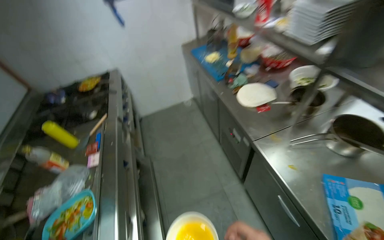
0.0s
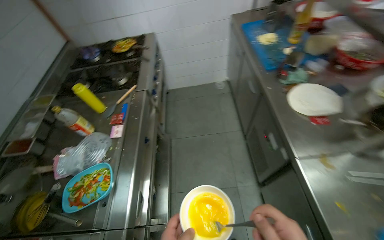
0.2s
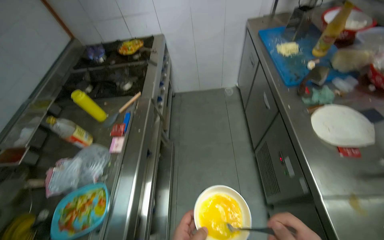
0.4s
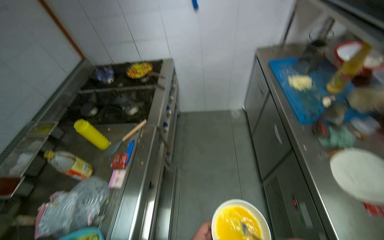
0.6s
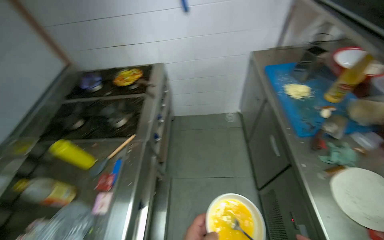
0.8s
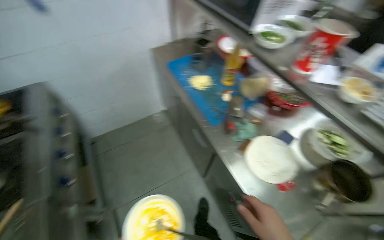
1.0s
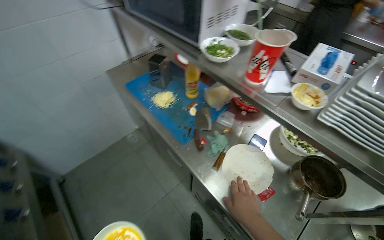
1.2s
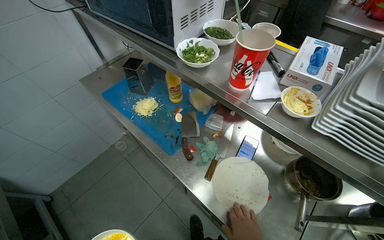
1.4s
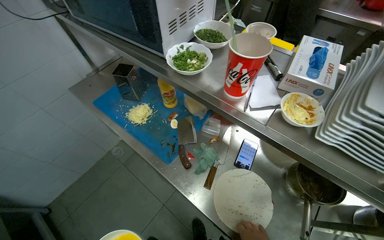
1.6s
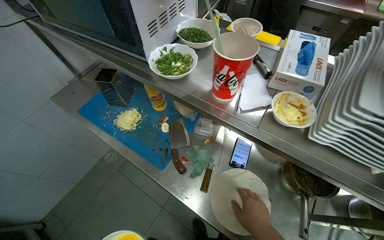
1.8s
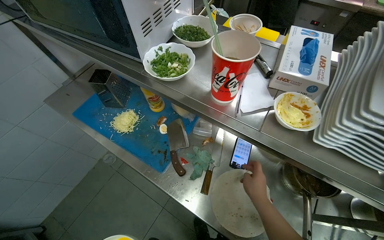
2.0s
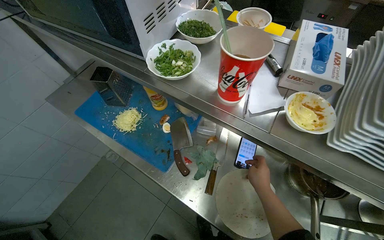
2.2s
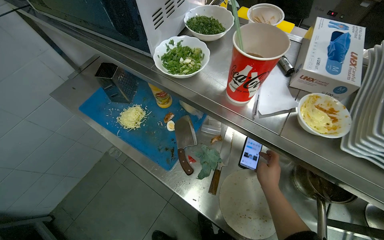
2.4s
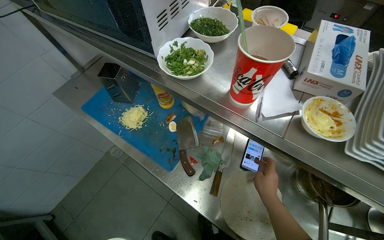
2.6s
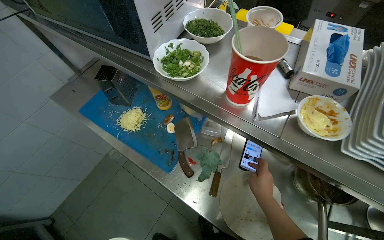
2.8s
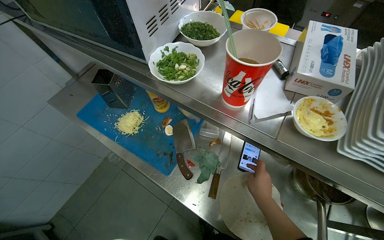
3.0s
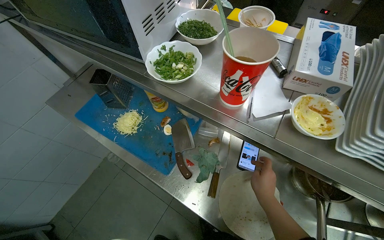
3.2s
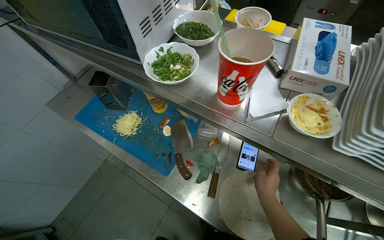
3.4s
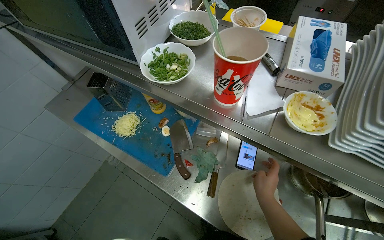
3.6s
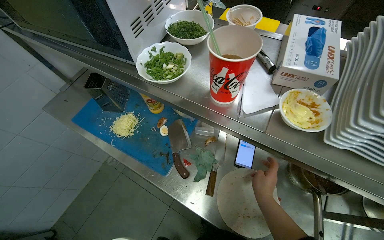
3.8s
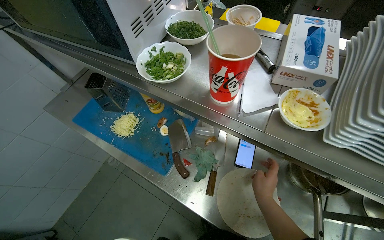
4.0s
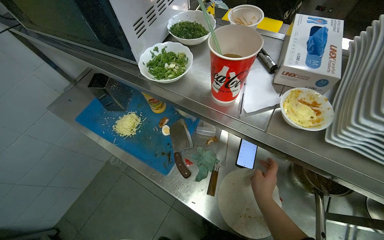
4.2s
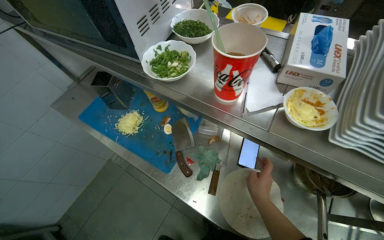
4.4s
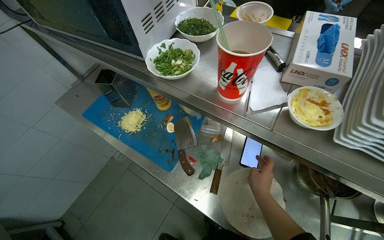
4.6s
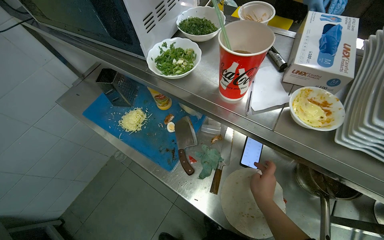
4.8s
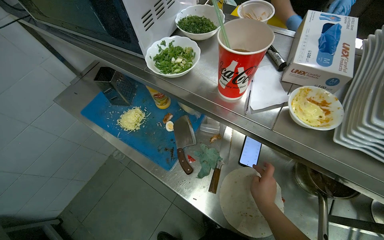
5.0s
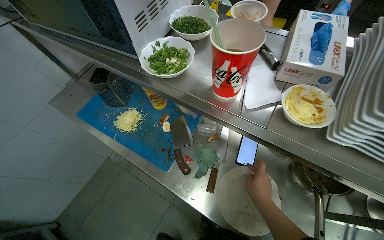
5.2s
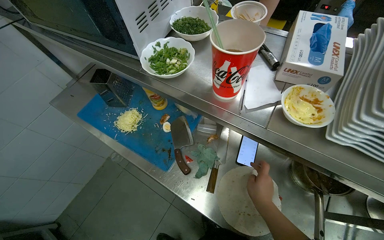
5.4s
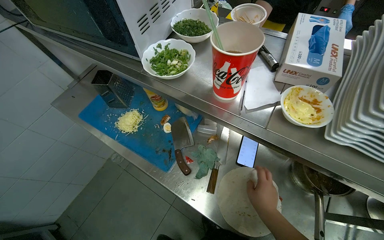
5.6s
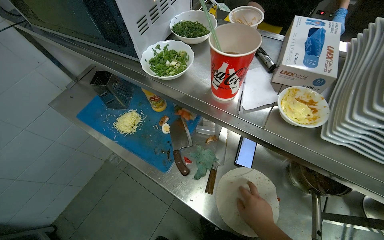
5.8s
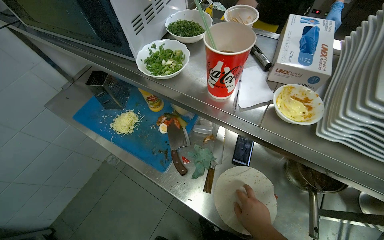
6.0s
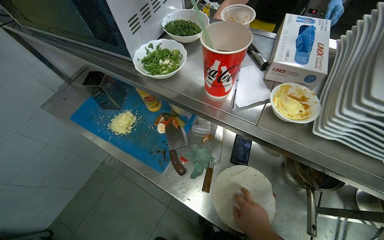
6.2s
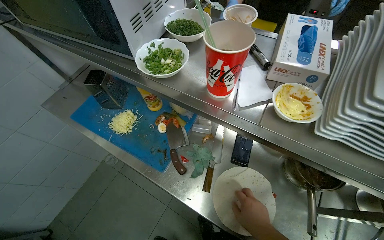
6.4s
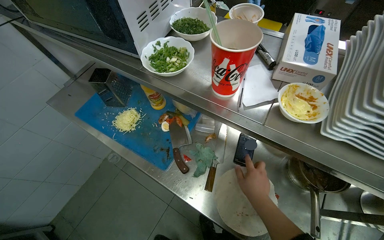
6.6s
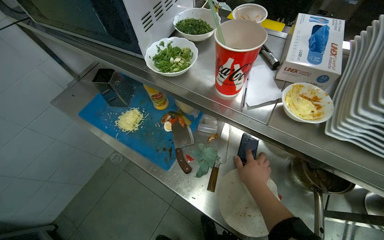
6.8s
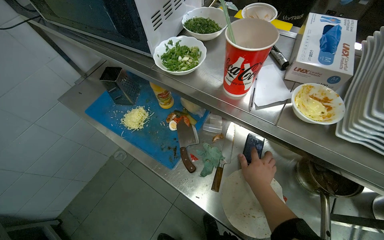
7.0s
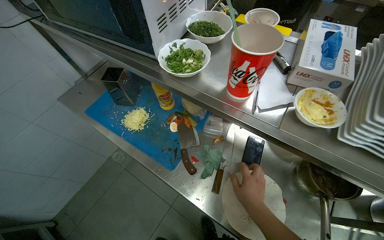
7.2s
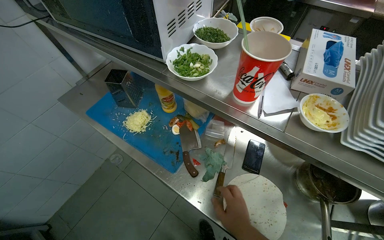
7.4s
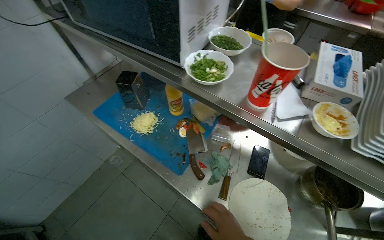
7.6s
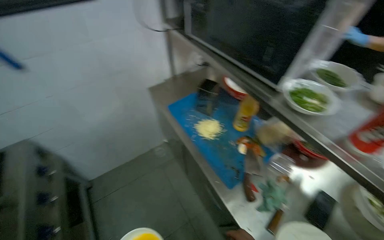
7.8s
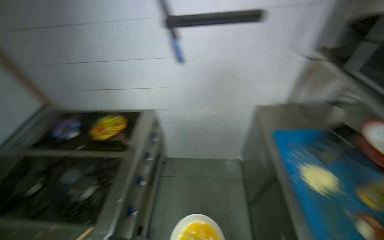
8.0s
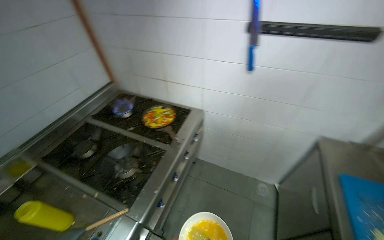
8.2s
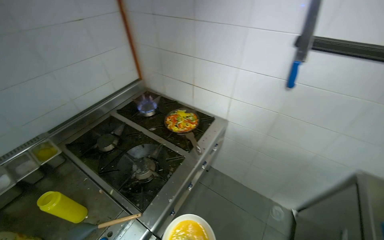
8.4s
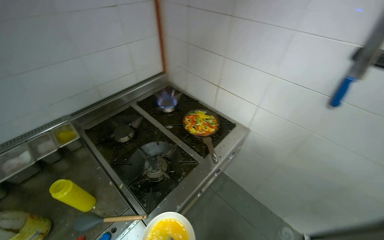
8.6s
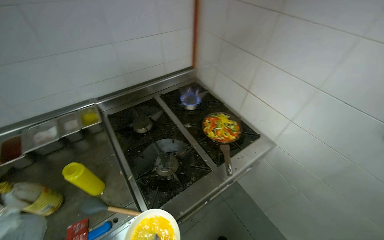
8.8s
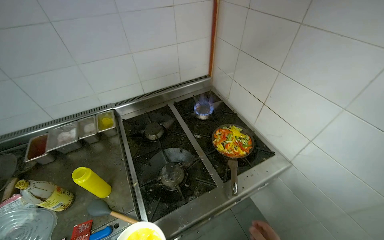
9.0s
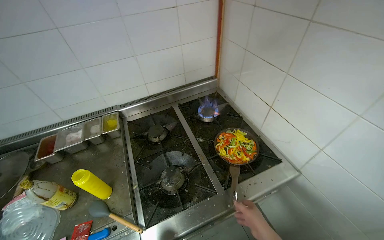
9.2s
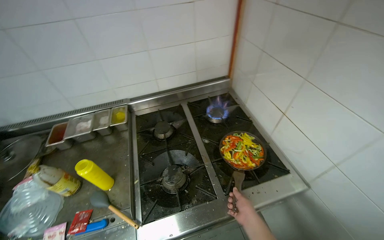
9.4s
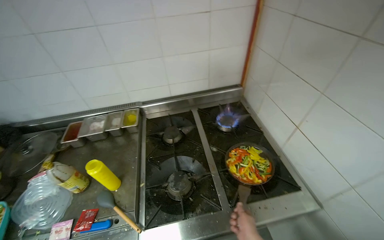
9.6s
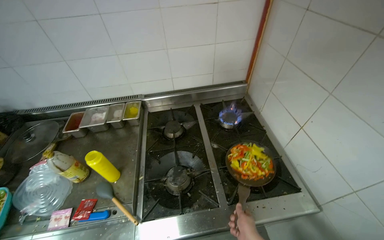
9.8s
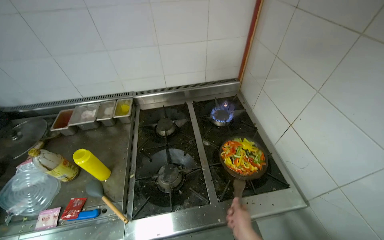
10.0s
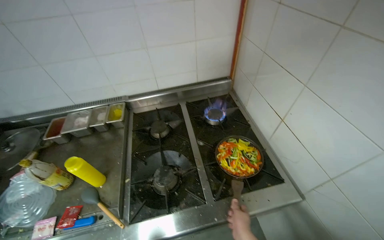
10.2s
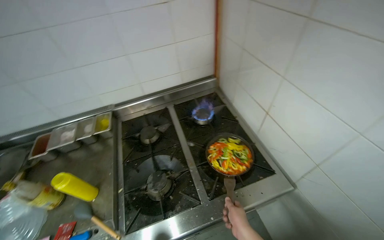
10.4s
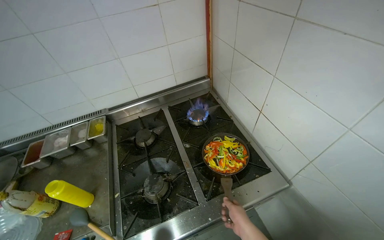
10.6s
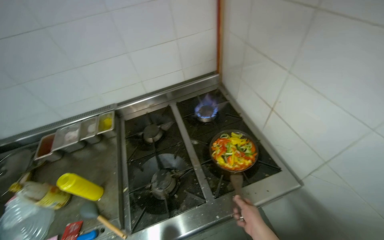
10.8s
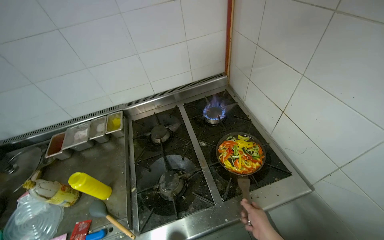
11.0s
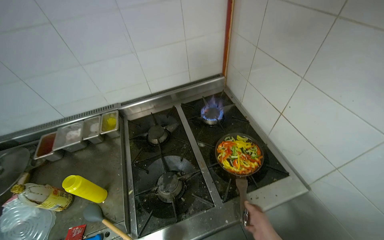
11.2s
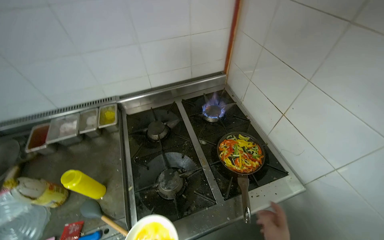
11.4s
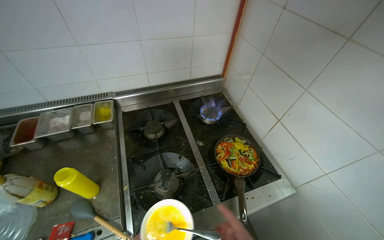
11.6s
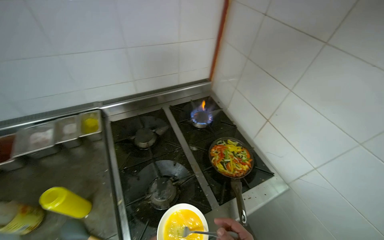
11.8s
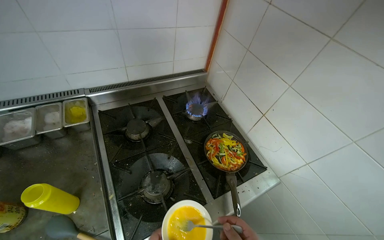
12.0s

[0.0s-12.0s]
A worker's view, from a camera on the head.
Job: cooking food.
The whole recording: Cooking vegetables in pan. The worker adds sliced vegetables to a pan, stirs them, and seasons them on the stove.
0.0s to 1.6s: The camera is carried some 80 cm. The head turns to the right by about 30 degrees.
4.4s to 6.0s: The right hand is displaced down the picture by about 10 cm.
7.6s to 9.0s: The wearer moves approximately 70 cm. The wearer's head swings roughly 120 degrees to the left.
10.4s to 12.0s: The camera is aimed about 15 degrees further to the right.

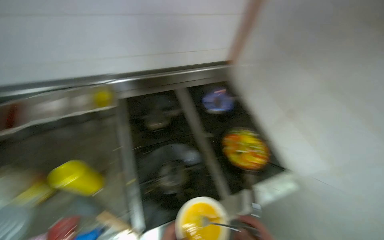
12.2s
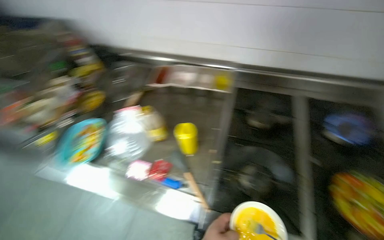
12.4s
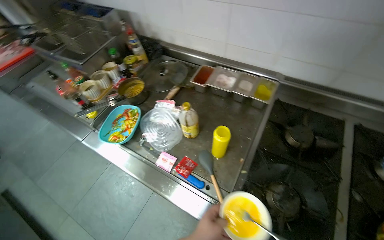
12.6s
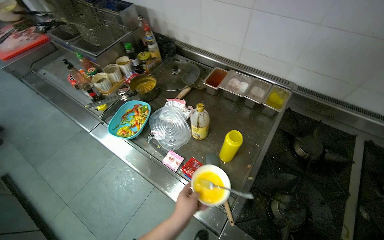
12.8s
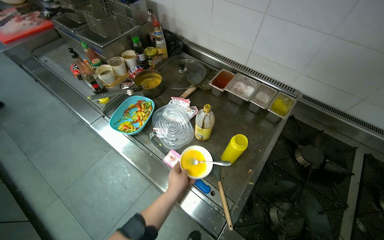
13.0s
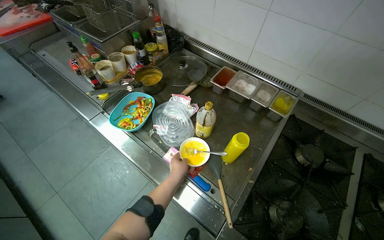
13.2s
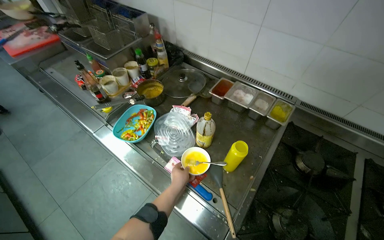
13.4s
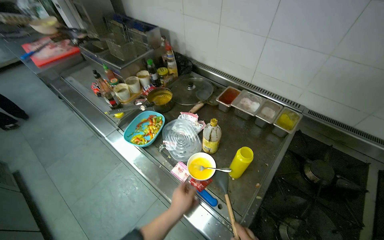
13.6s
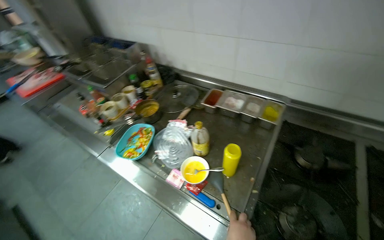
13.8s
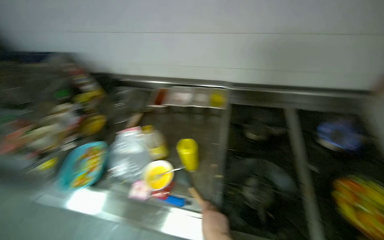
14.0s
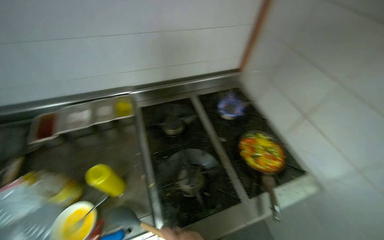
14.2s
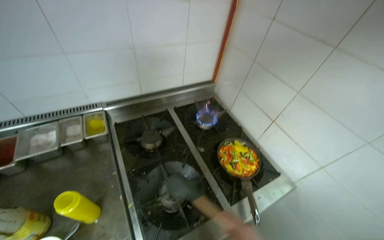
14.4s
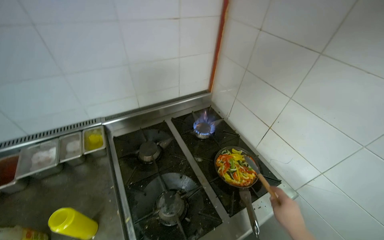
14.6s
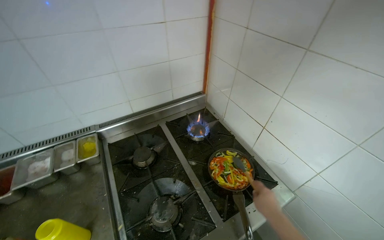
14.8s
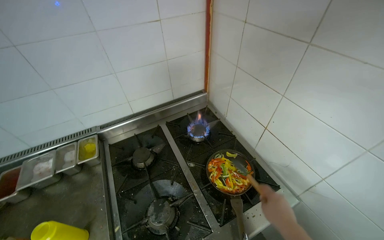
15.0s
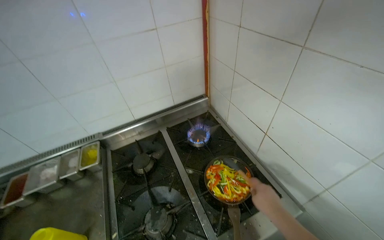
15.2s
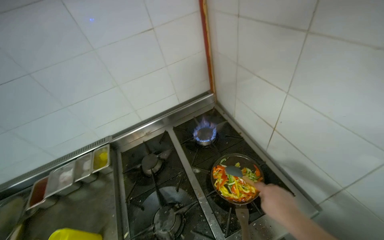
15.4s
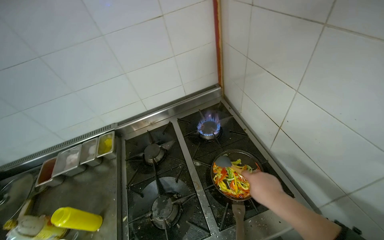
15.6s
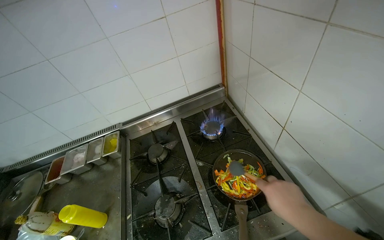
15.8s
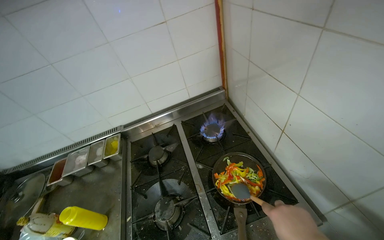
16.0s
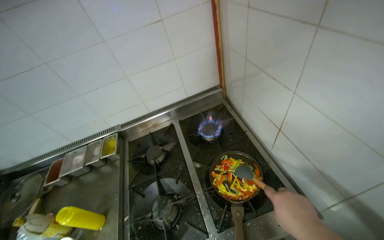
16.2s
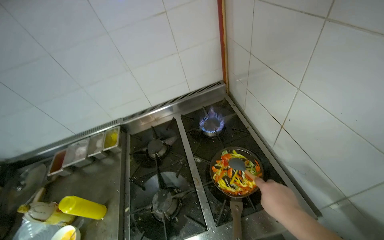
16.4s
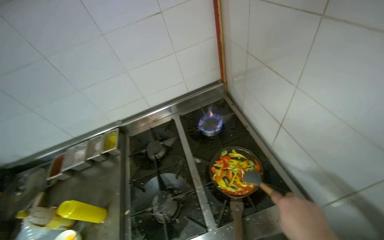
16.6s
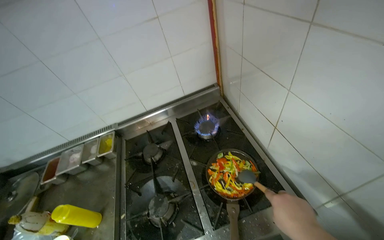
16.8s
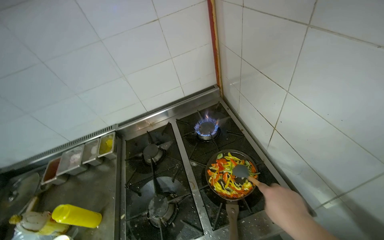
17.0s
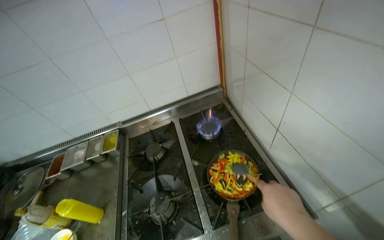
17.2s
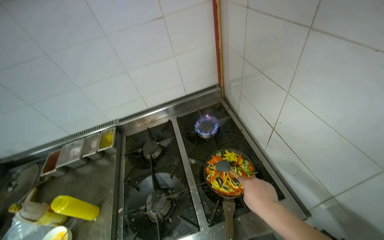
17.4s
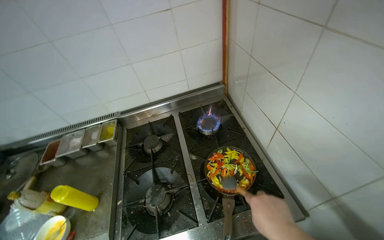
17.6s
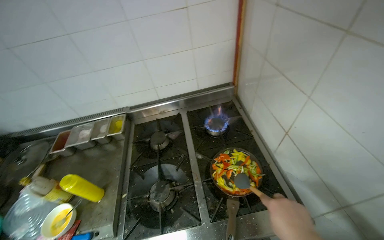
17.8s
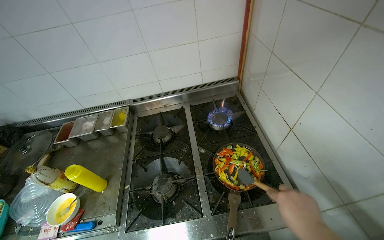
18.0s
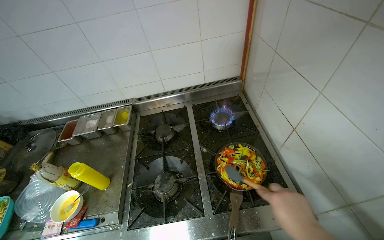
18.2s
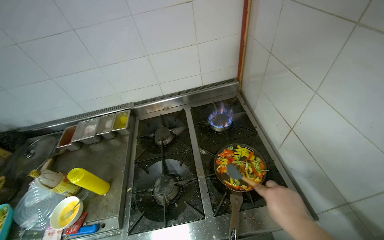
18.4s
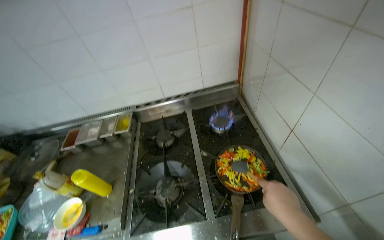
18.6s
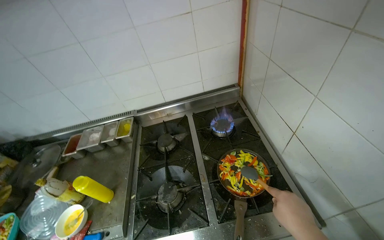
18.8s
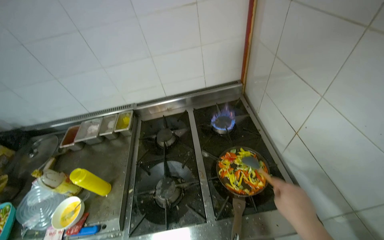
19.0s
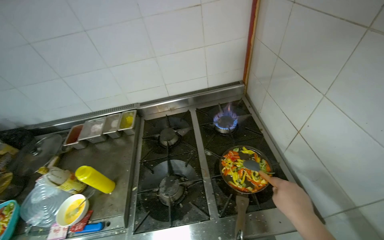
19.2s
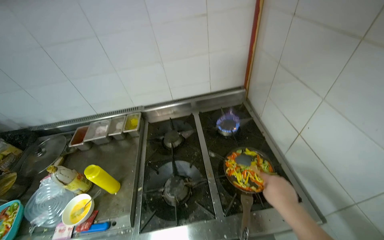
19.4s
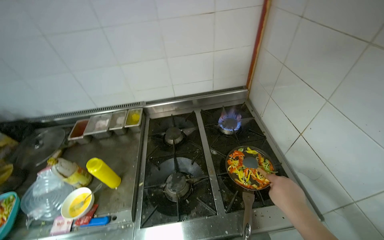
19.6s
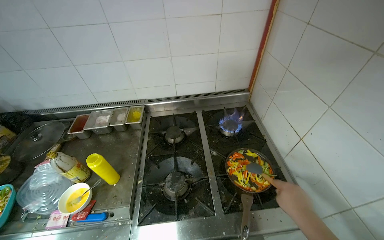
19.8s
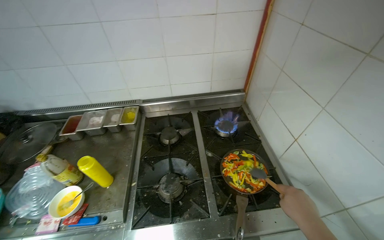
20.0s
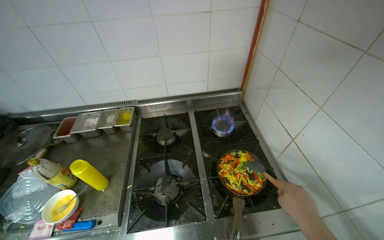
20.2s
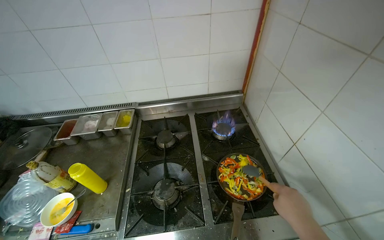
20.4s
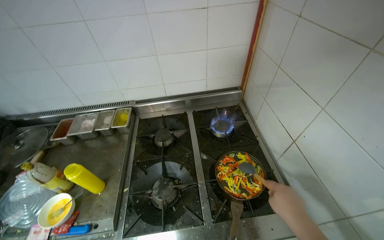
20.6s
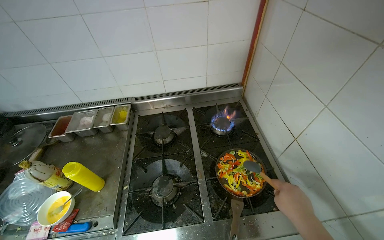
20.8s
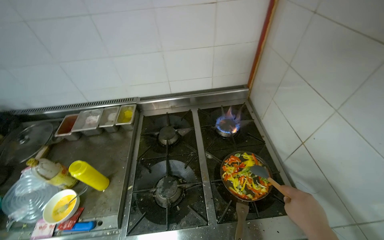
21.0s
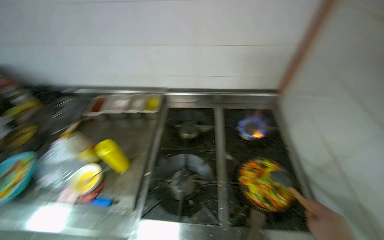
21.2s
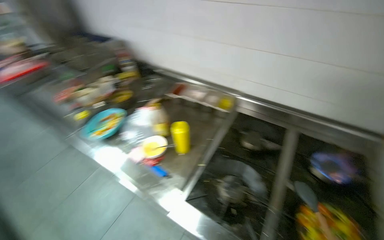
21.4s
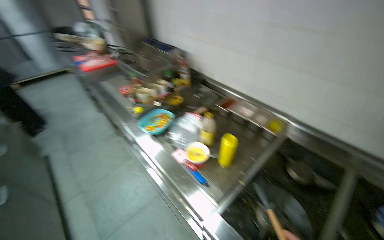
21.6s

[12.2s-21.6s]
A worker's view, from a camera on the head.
Job: cooking food.
The whole recording: Cooking vegetables in pan. The worker adds sliced vegetables to a pan, stirs them, and seasons them on the stove.
12.2s to 13.8s: The head turns to the left by some 55 degrees.
13.8s to 15.4s: The head turns to the right by approximately 45 degrees.
20.0s to 21.6s: The head turns to the left by about 55 degrees.
